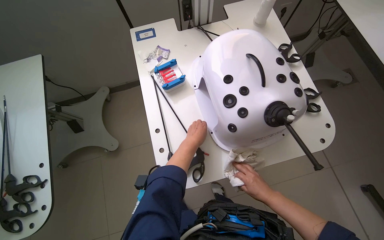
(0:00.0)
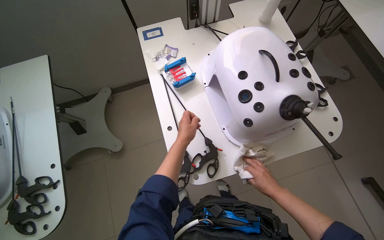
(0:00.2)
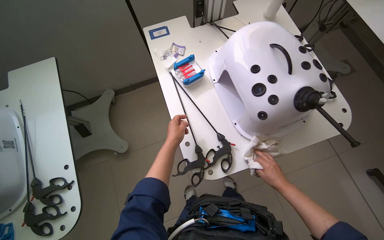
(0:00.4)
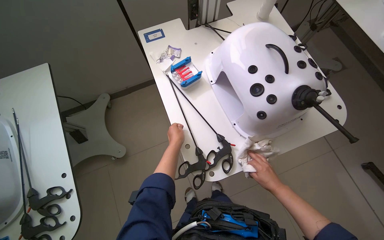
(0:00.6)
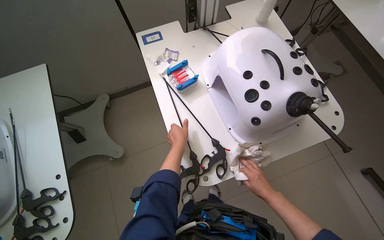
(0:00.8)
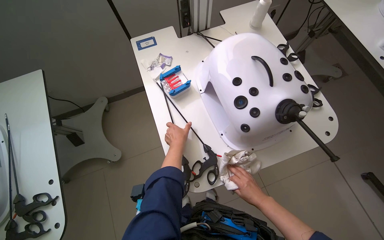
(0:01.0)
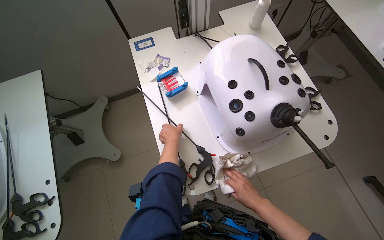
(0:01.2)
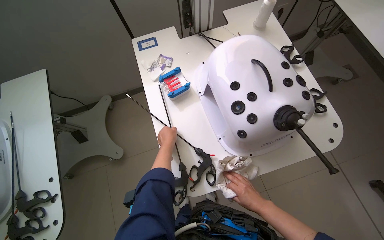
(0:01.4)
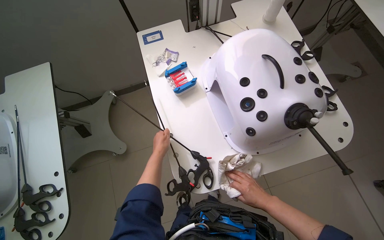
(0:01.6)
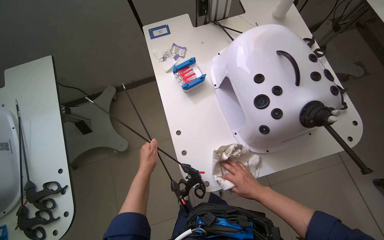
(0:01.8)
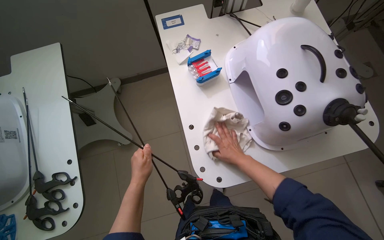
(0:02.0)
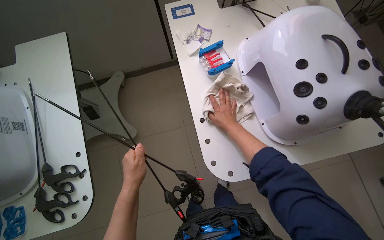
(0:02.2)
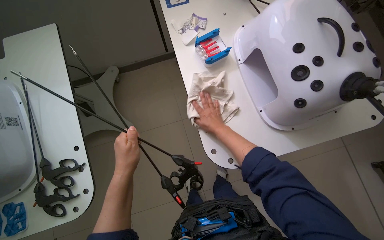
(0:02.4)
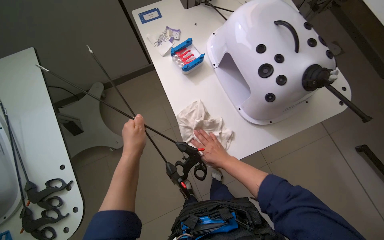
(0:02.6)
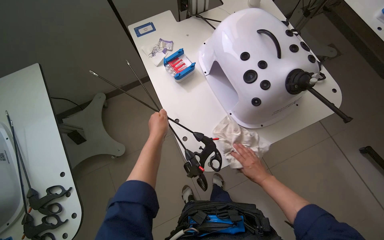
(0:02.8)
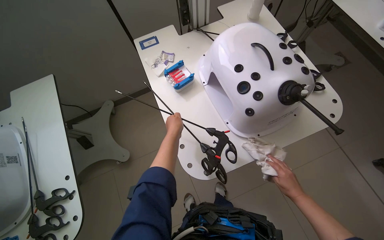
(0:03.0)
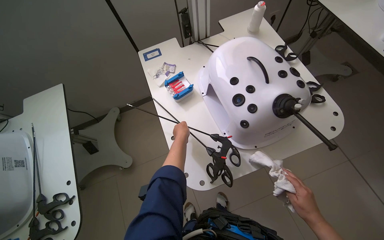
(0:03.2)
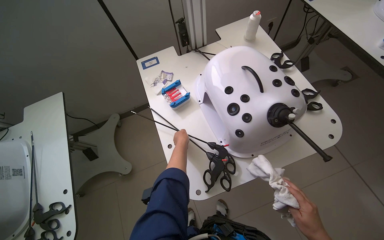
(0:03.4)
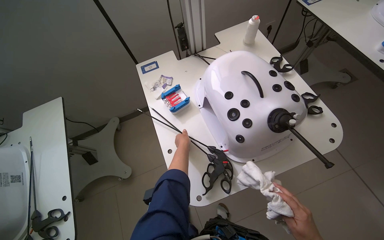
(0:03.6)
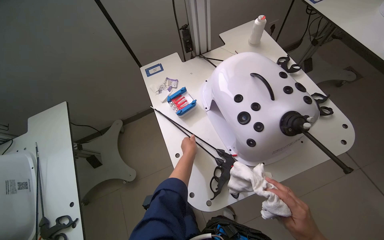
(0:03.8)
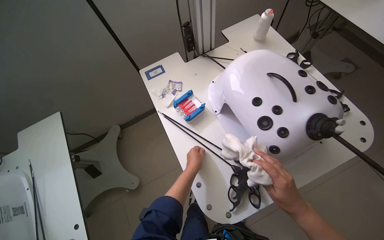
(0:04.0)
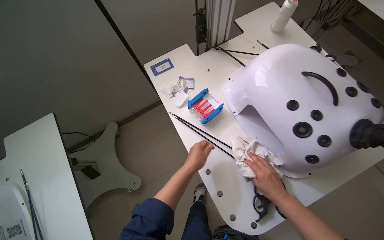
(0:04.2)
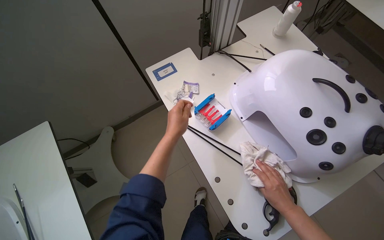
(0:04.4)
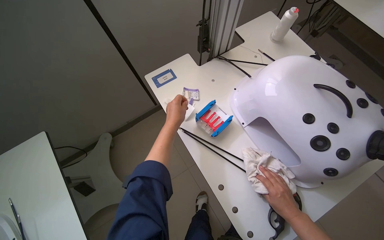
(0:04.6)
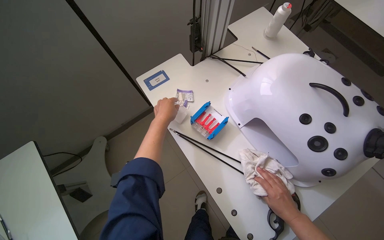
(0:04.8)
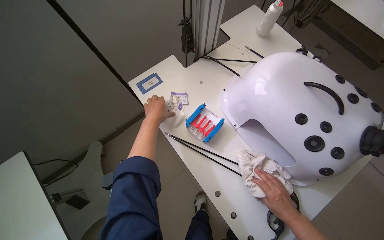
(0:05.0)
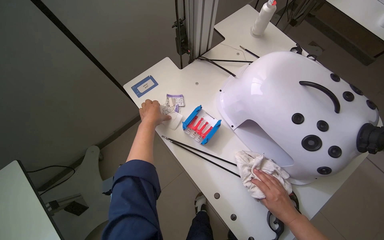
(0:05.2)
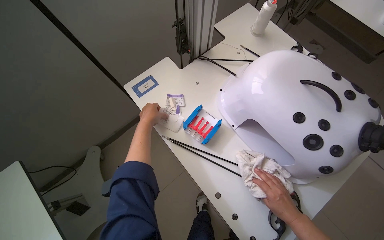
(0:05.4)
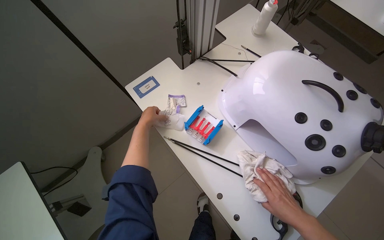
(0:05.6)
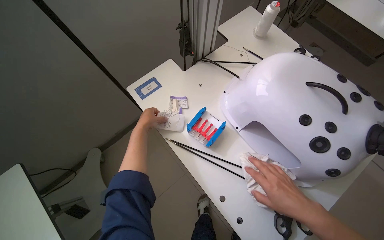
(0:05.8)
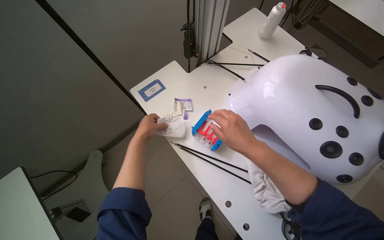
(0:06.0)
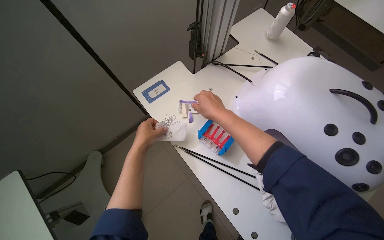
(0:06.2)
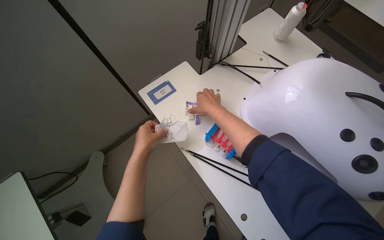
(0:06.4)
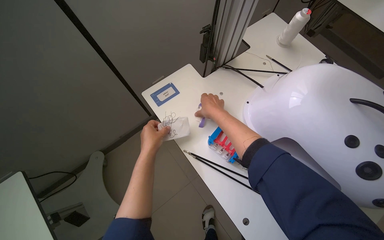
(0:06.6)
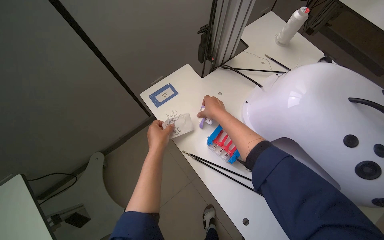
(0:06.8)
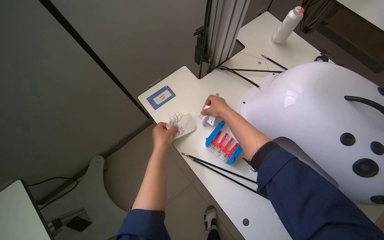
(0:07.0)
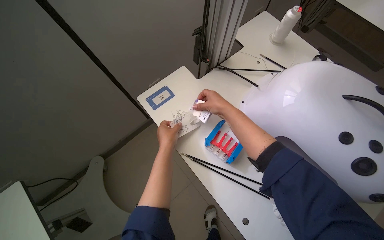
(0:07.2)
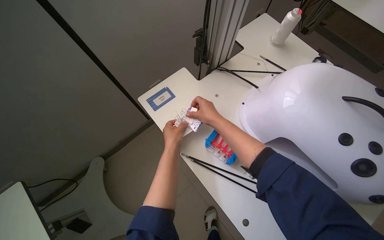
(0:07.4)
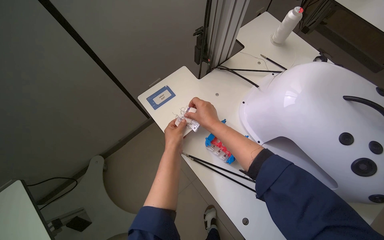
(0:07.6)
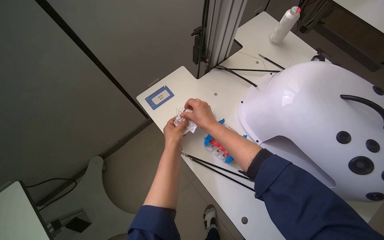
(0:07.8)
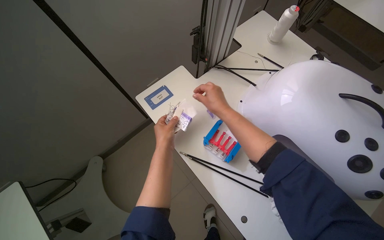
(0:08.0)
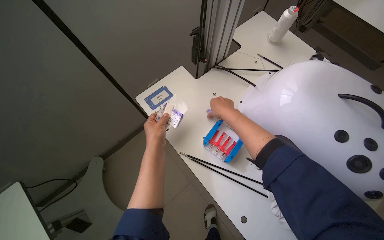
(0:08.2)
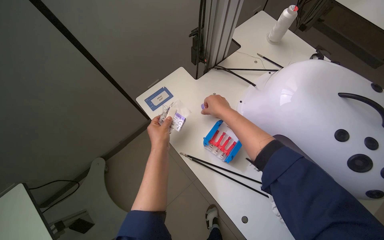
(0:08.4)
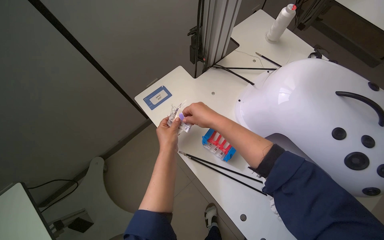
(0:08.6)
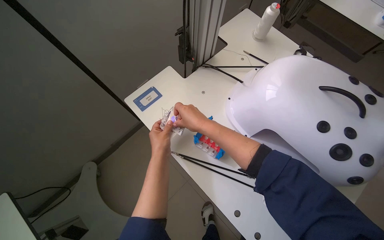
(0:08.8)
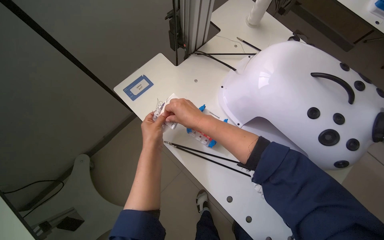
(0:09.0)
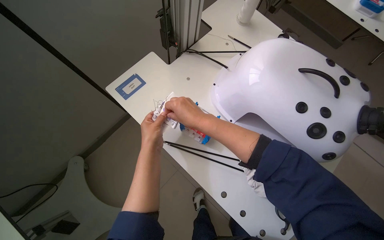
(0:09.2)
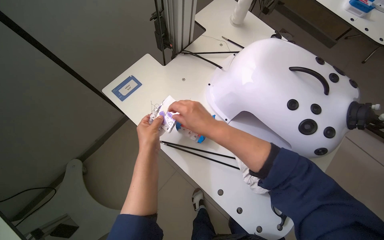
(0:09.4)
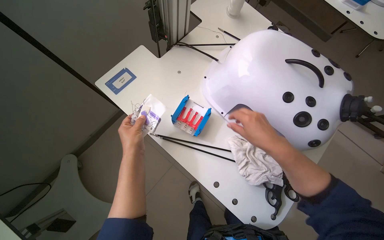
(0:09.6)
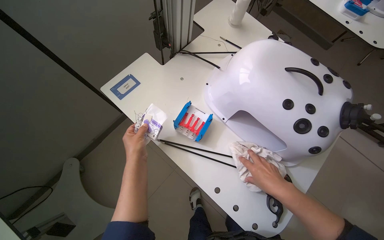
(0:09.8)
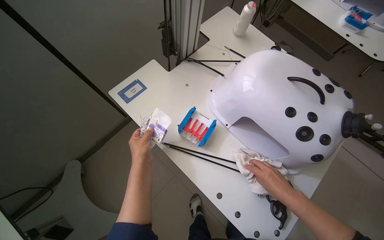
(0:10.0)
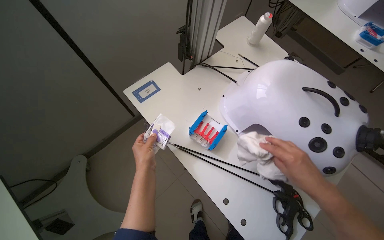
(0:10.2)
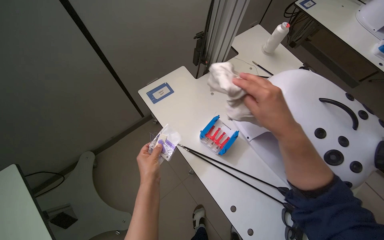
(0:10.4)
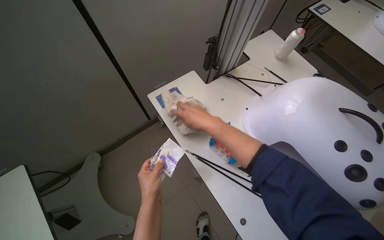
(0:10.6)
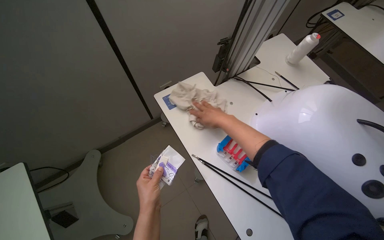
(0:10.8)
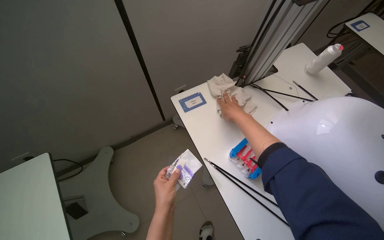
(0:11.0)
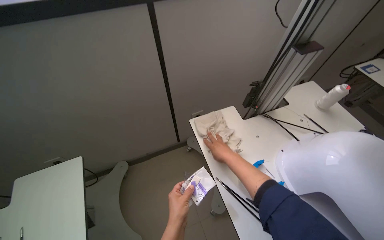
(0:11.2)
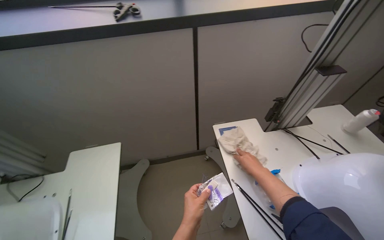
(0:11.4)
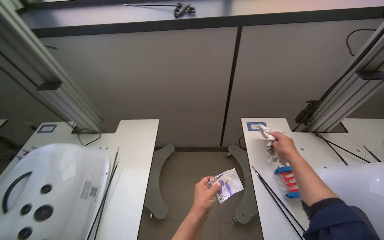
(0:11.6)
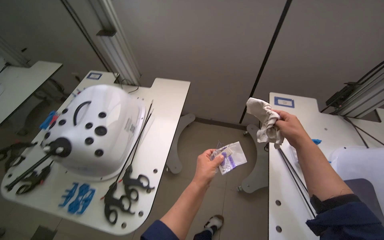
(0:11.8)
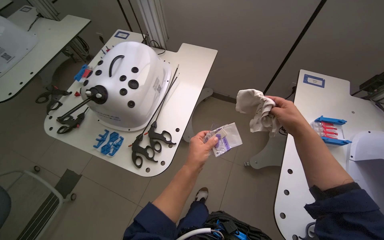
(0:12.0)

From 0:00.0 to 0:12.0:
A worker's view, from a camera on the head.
Job: wiping surfaces.
The whole recording: Wiping various surfaces in the room. The worker wipes the side of the wooden desk, the projector screen stand, and two simulator devices.
From 0:00.0 to 0:01.6: The left hand is displaced to the left by approximately 20 cm.
From 0:01.6 to 0:03.0: The left hand goes nearer to the camera and returns, approximately 15 cm each way.
From 0:04.4 to 0:06.0: The right hand moves up the picture and to the left, about 30 cm; the left hand moves to the left and farther from the camera, some 15 cm.
From 0:06.0 to 0:07.6: The right hand shifts approximately 15 cm to the left, farther from the camera and up the picture.
From 0:07.6 to 0:09.0: The hands stay close to where they were, moving slightly.
From 0:09.0 to 0:10.4: The left hand moves down the picture, some 10 cm, while the right hand is displaced to the right and nearer to the camera by roughly 20 cm.
From 0:10.4 to 0:12.0: The camera travels about 40 cm. The head turns to the left by roughly 60 degrees.

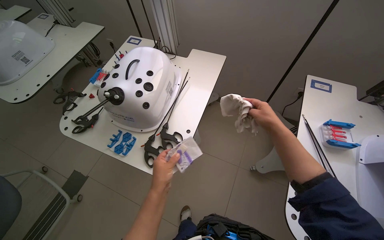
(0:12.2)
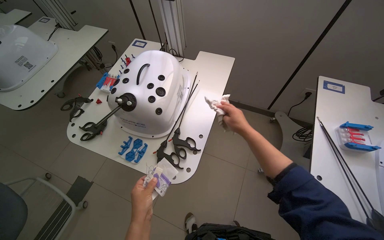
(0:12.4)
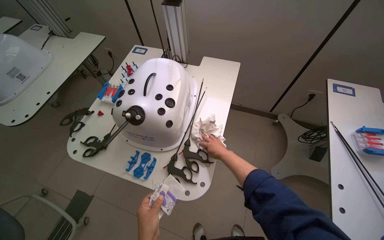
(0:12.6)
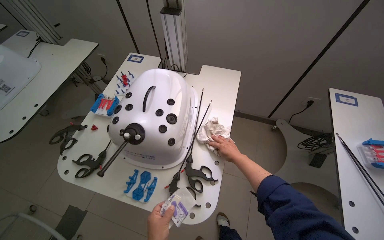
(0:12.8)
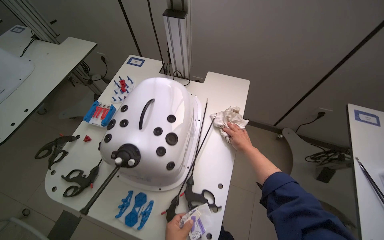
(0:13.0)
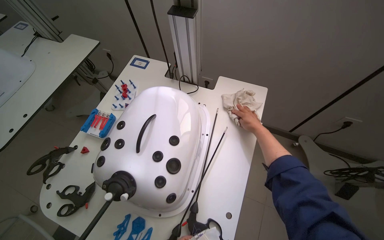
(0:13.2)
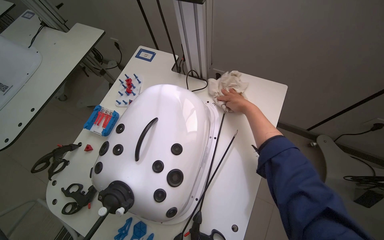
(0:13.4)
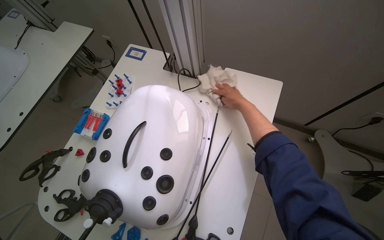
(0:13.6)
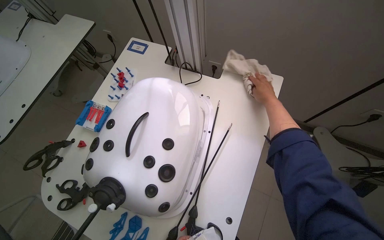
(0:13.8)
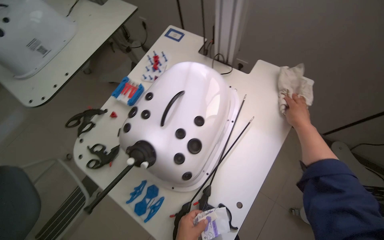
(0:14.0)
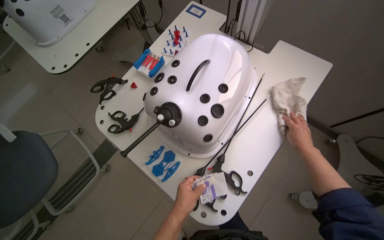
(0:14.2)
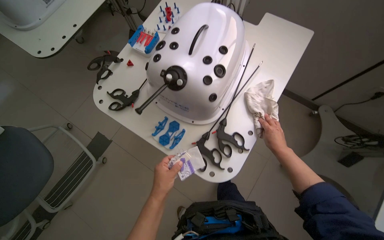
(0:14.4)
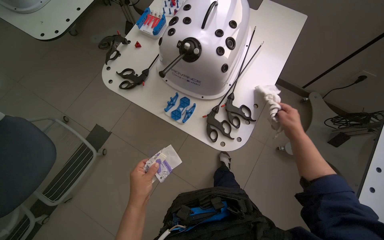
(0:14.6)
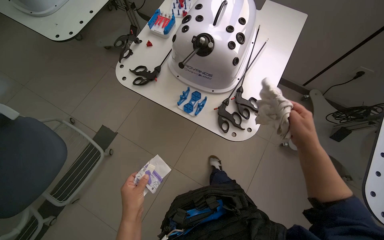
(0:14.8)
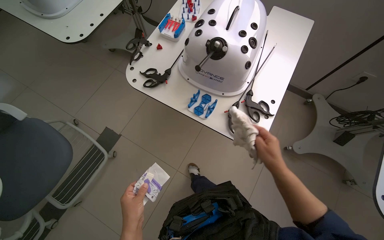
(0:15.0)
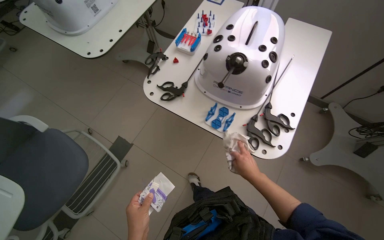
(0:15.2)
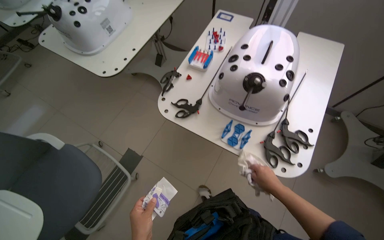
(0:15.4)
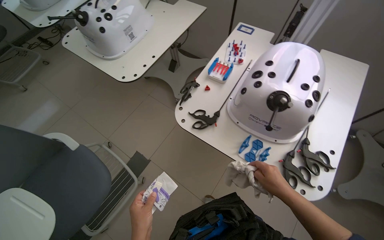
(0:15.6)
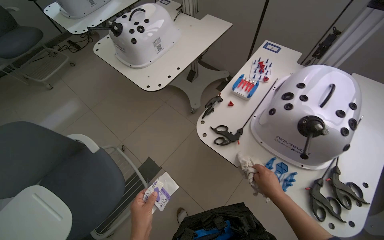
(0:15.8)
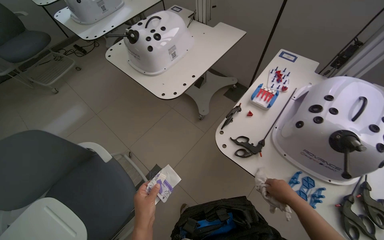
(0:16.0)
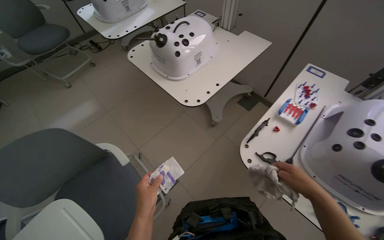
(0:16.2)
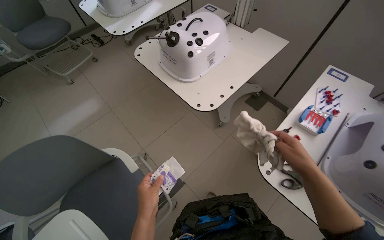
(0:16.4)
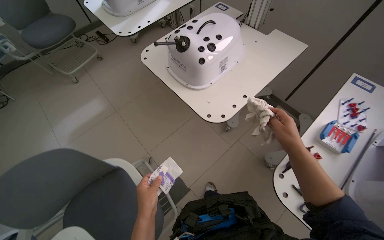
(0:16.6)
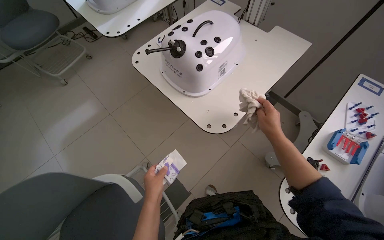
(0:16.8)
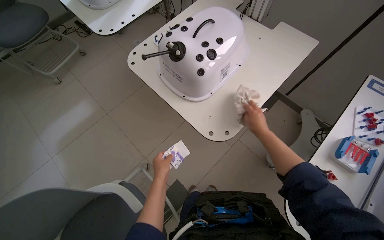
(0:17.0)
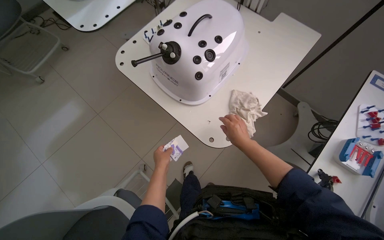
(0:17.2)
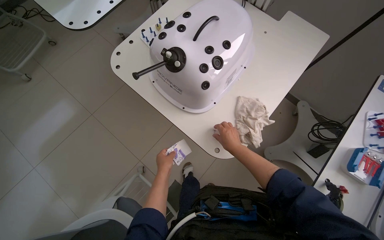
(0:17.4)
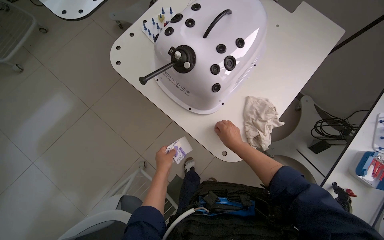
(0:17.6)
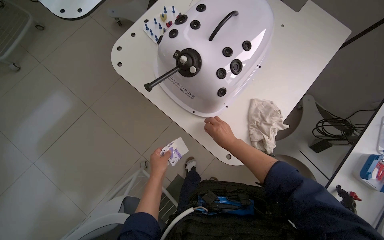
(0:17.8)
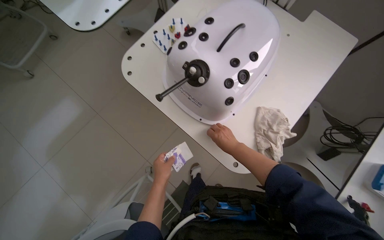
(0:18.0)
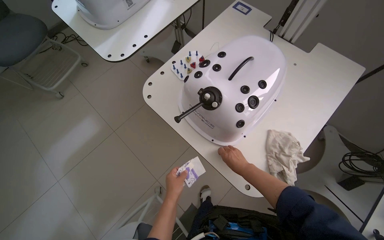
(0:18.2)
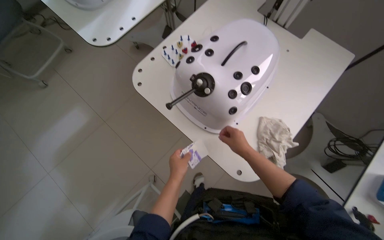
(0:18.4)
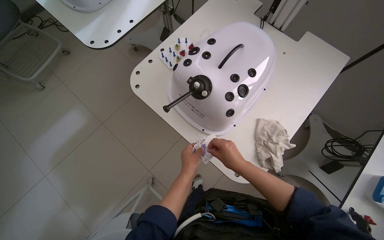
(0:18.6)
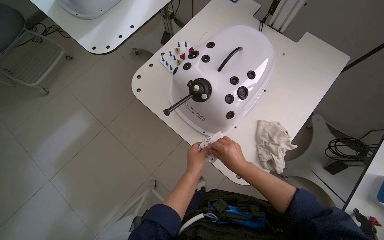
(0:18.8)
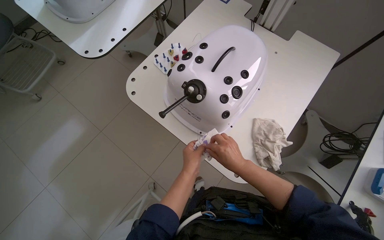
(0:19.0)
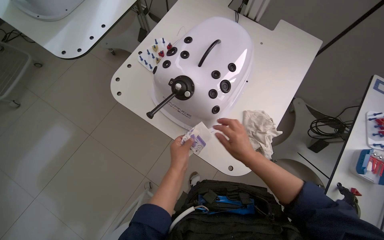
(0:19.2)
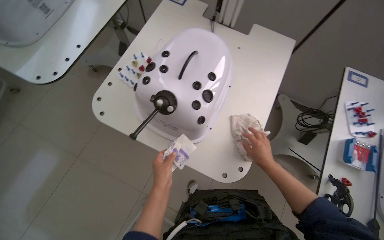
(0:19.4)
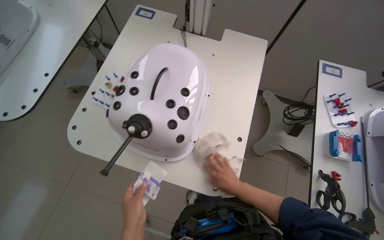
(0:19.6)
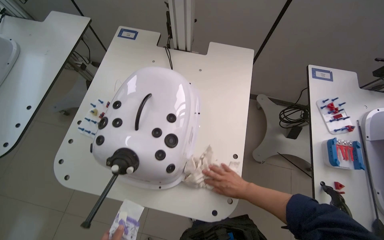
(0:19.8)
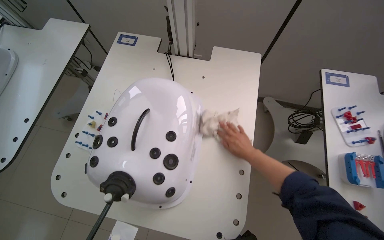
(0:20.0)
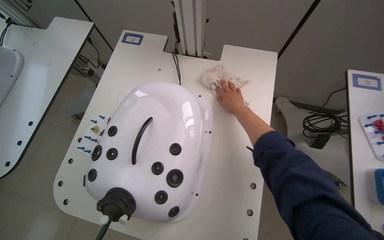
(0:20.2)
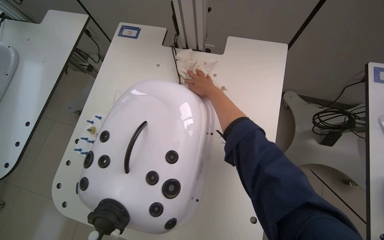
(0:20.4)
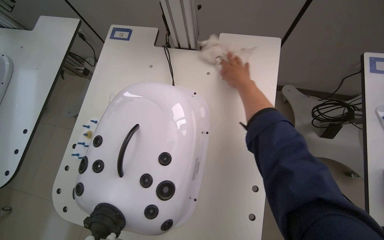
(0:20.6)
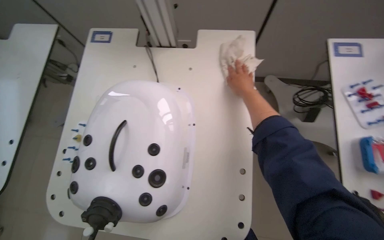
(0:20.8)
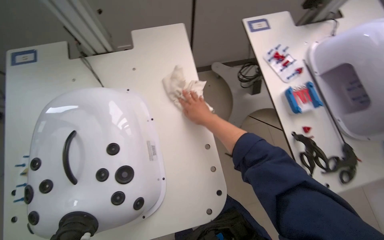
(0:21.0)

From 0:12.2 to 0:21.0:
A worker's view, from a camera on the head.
Job: wiping surfaces.
The whole recording: Wiping various surfaces in the room. The worker wipes the side of the wooden desk, the projector screen stand, and two simulator devices.
From 0:12.2 to 0:13.6: The camera is carried approximately 40 cm.
From 0:13.6 to 0:15.2: The head travels roughly 50 cm.
From 0:15.2 to 0:16.6: The head travels about 60 cm.
From 0:16.6 to 0:18.0: The head travels some 40 cm. The camera pitches downward, by roughly 15 degrees.
From 0:18.0 to 0:19.6: The left hand moves approximately 10 cm to the right and comes back. The right hand heads down the picture, covering approximately 10 cm.
From 0:19.6 to 0:21.0: The scene rotates counterclockwise by approximately 30 degrees.
